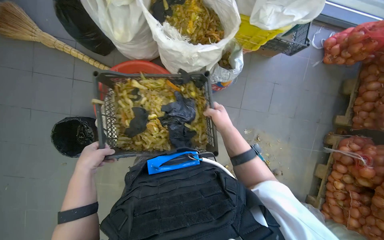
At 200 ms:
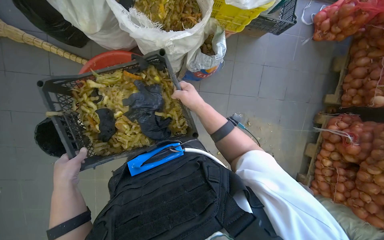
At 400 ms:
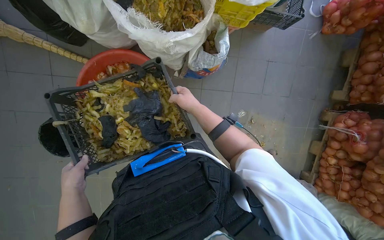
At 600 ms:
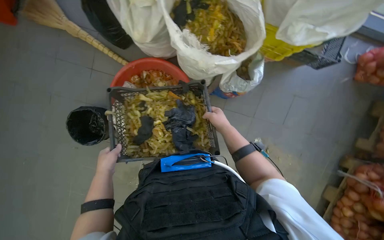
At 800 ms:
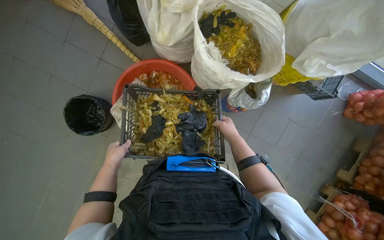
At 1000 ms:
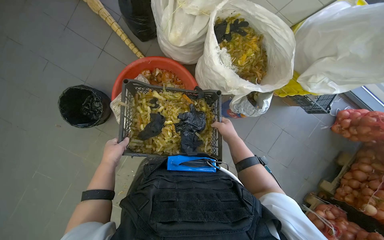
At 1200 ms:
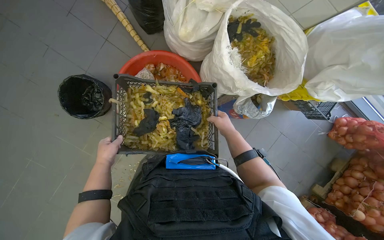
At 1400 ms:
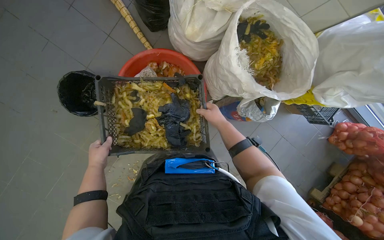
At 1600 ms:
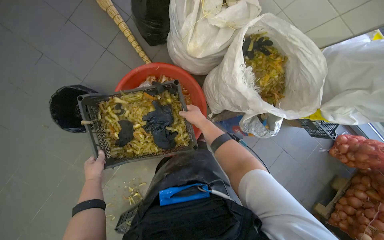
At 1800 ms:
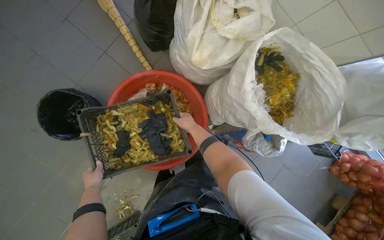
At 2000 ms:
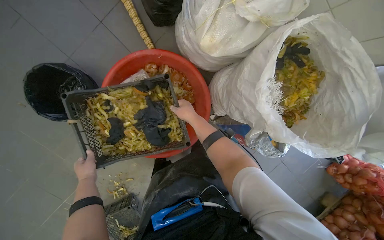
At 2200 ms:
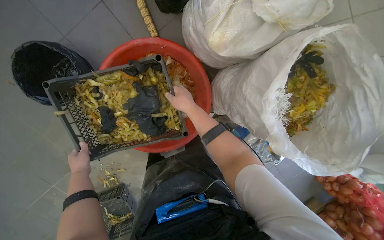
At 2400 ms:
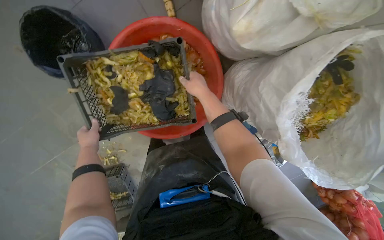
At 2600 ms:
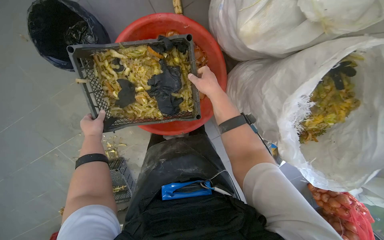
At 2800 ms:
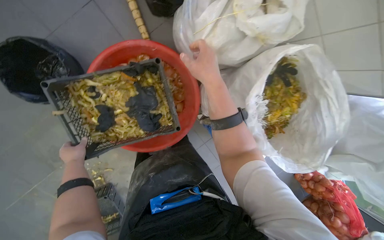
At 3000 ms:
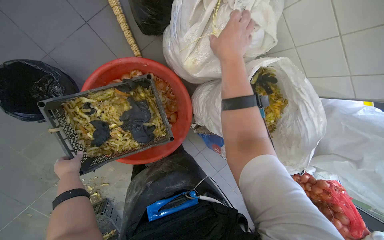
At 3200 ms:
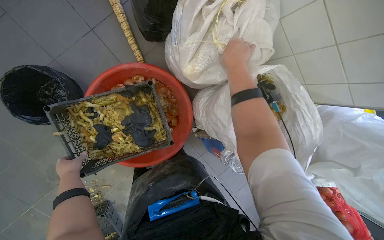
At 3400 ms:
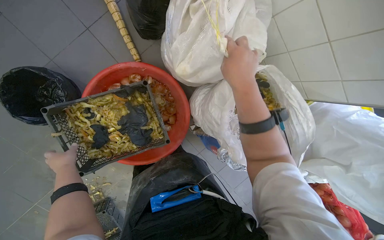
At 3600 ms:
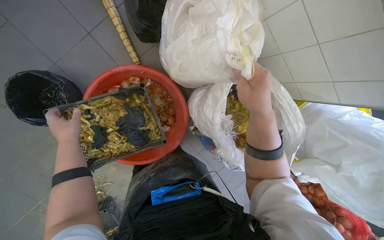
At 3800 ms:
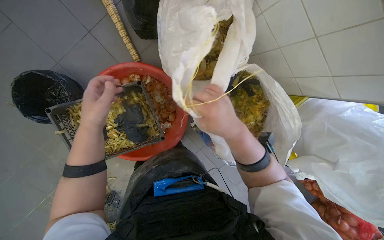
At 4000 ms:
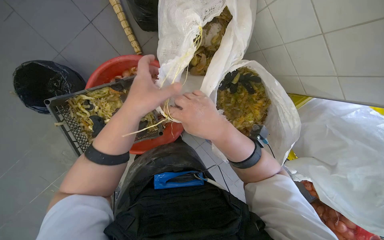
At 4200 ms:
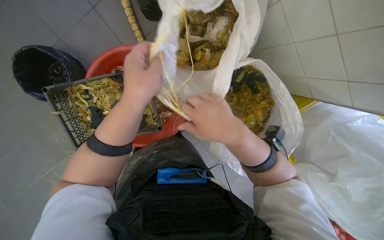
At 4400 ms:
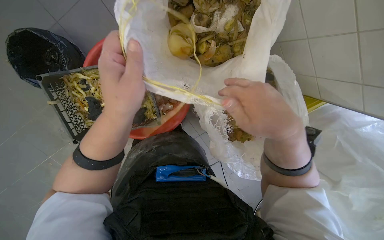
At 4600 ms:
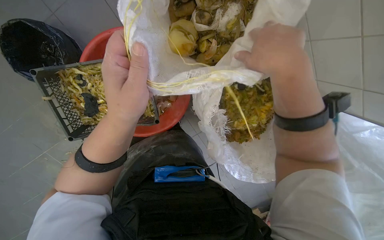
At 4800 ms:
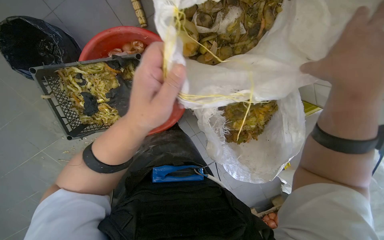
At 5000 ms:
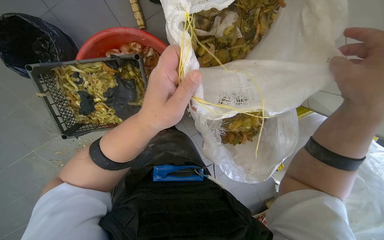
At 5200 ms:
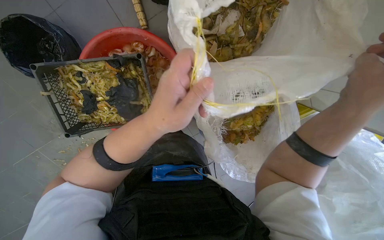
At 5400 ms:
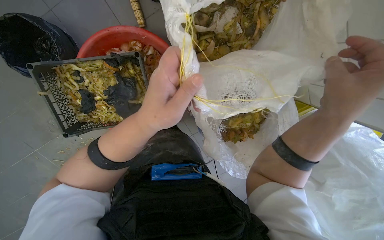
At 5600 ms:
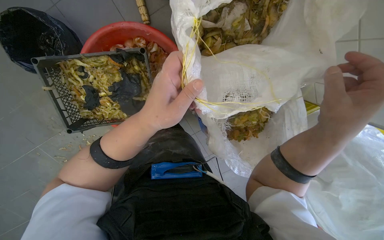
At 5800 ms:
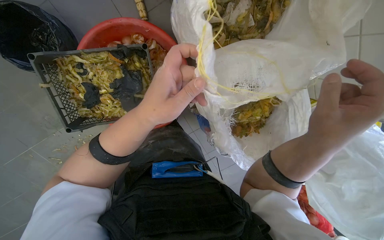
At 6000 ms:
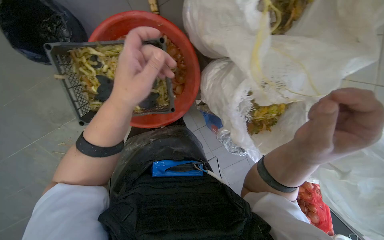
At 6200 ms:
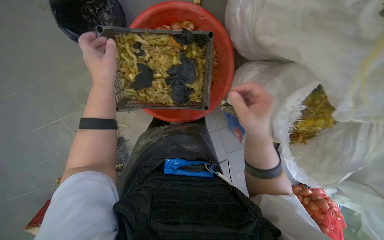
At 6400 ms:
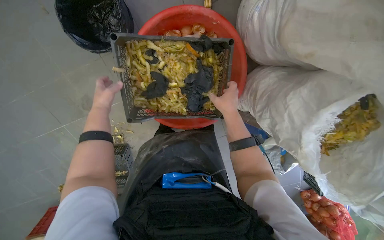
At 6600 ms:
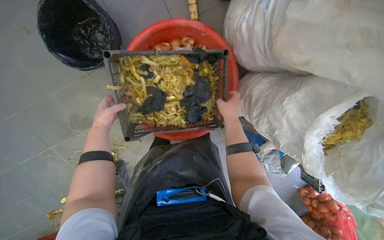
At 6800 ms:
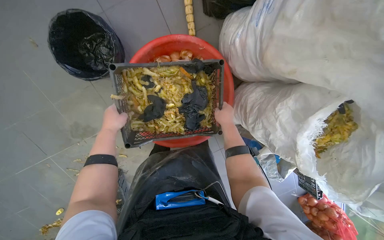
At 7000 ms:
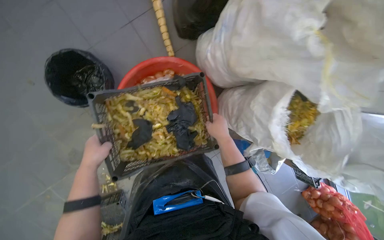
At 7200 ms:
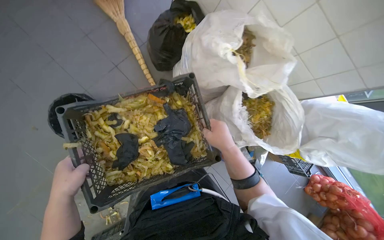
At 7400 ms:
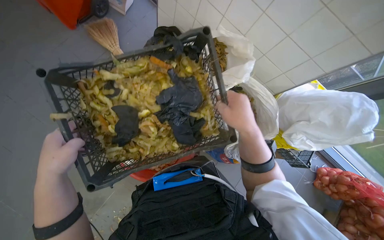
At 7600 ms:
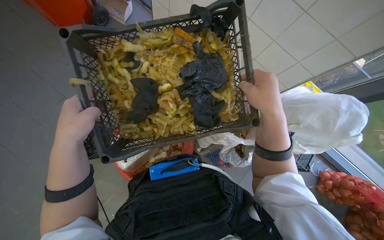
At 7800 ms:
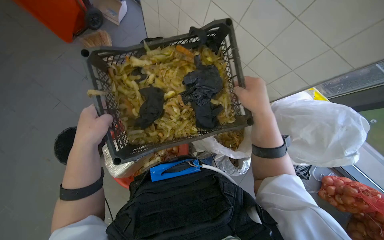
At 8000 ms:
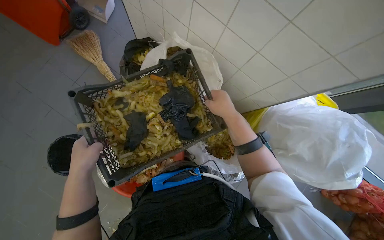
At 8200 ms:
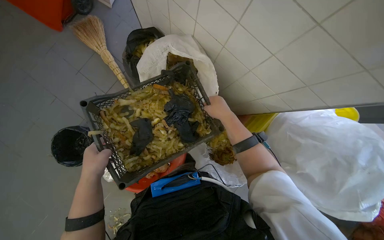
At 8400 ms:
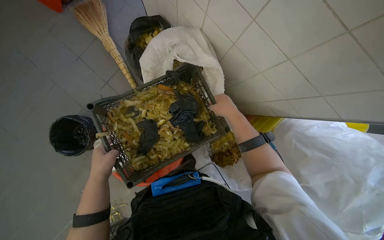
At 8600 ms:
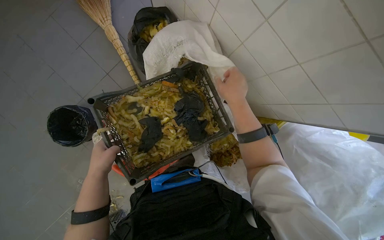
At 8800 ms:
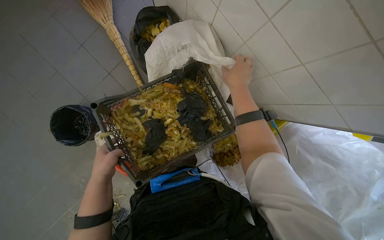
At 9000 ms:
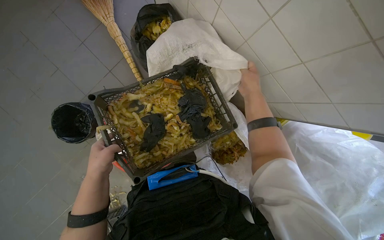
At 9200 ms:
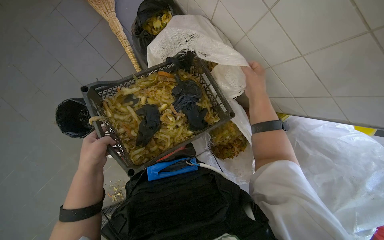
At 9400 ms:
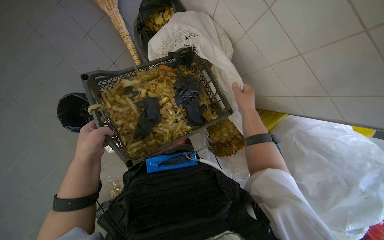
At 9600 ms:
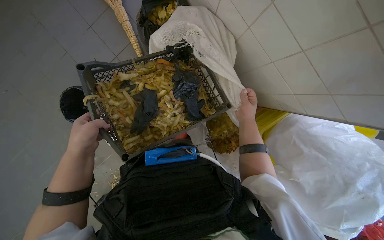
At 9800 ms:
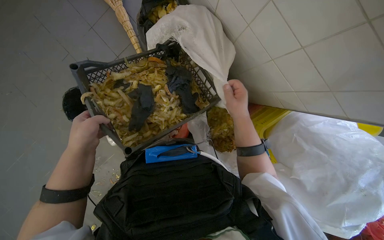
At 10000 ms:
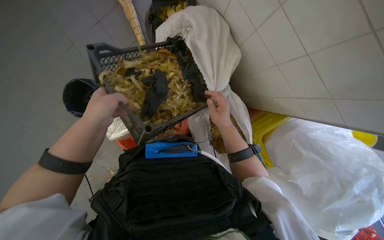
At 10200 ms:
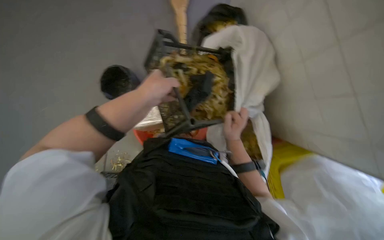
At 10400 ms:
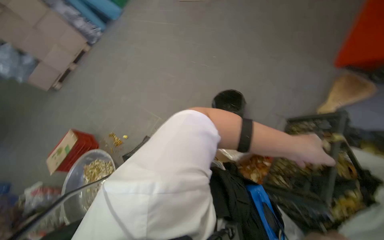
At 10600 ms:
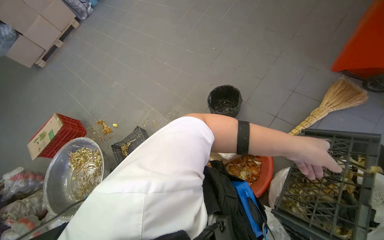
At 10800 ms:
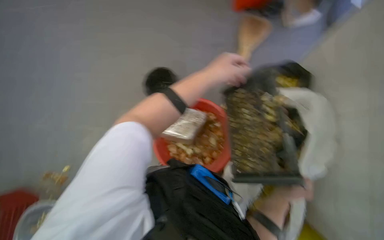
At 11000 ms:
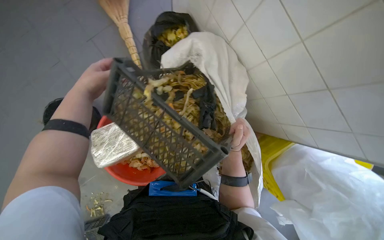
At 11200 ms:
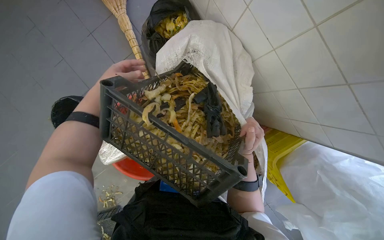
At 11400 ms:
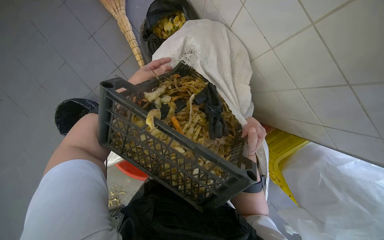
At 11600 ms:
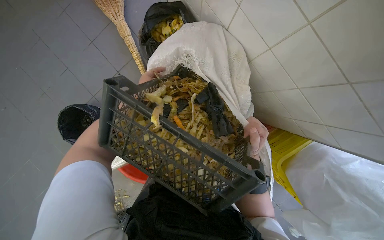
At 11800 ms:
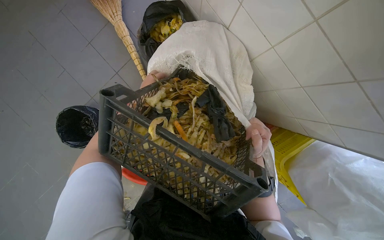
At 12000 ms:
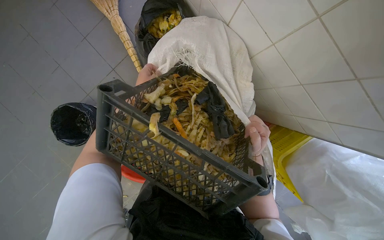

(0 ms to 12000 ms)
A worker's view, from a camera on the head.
Job: managing trash.
The whole recording: Collecting and sorting food waste. The worker collects various food waste items from different containers and bags, consolidating them into a larger bin.
0 ms - 1600 ms: The scene rotates clockwise by some 30 degrees. The left hand moves farther from the camera, about 20 cm, while the right hand heads to the left and farther from the camera, covering approximately 25 cm.
1600 ms - 3000 ms: The right hand moves up the picture and nearer to the camera, approximately 30 cm.
3000 ms - 4400 ms: The right hand heads to the right and down the picture, covering roughly 20 cm; the left hand heads to the right, nearer to the camera and up the picture, covering some 50 cm.
4400 ms - 6000 ms: The right hand moves approximately 10 cm up the picture and comes back.
6000 ms - 7600 ms: The left hand travels to the left by roughly 40 cm. The right hand moves farther from the camera, some 20 cm.
7600 ms - 9000 ms: The right hand shifts some 10 cm up the picture.
9000 ms - 10400 ms: The head turns to the left by about 85 degrees. The view tips upward by some 15 degrees.
10400 ms - 12000 ms: The wearer looks about 15 degrees further downward. The left hand heads to the left, farther from the camera and up the picture, covering roughly 50 cm.

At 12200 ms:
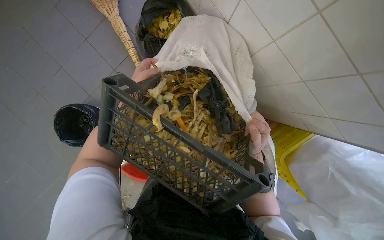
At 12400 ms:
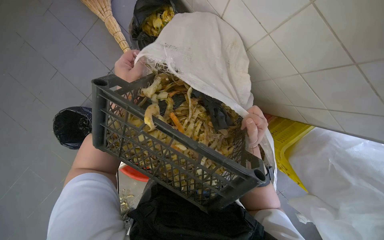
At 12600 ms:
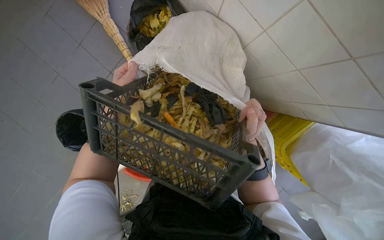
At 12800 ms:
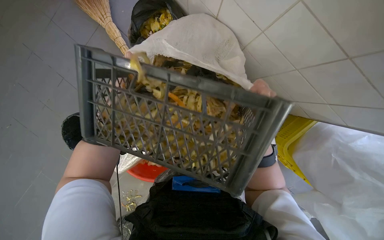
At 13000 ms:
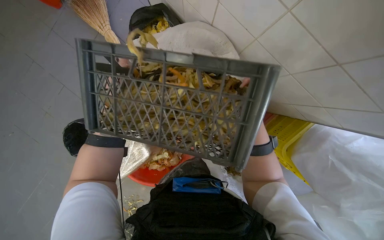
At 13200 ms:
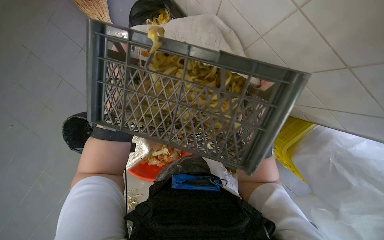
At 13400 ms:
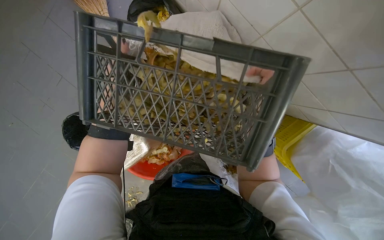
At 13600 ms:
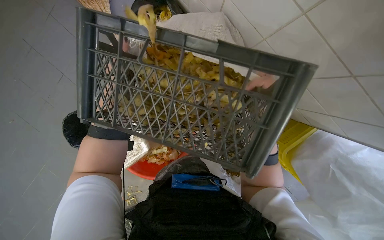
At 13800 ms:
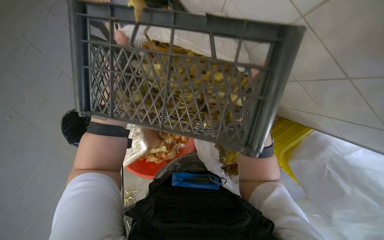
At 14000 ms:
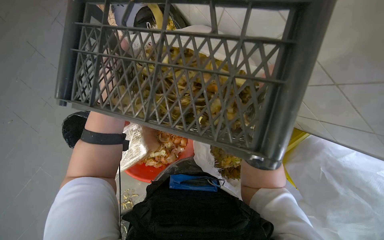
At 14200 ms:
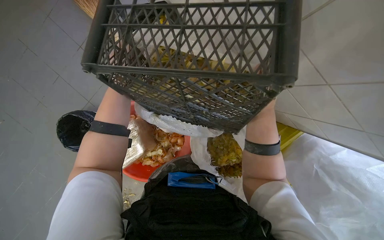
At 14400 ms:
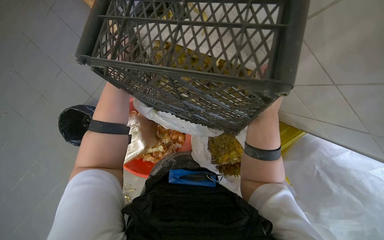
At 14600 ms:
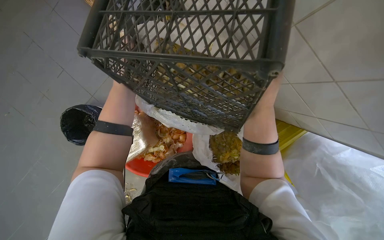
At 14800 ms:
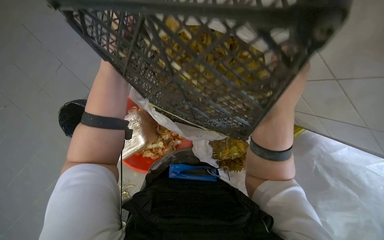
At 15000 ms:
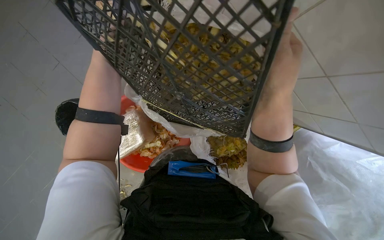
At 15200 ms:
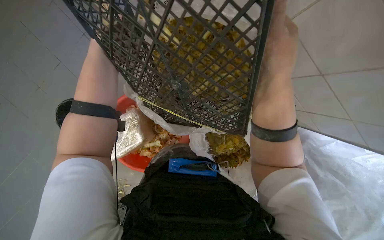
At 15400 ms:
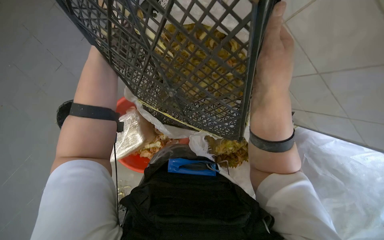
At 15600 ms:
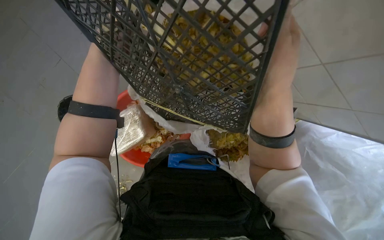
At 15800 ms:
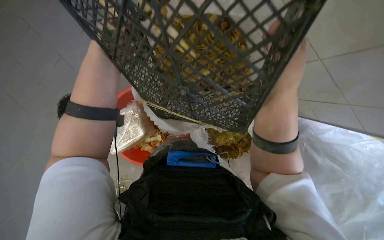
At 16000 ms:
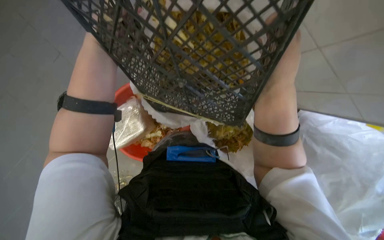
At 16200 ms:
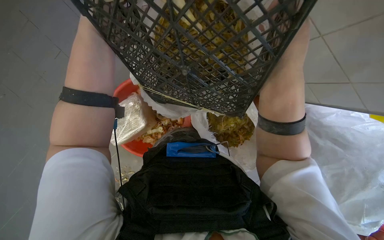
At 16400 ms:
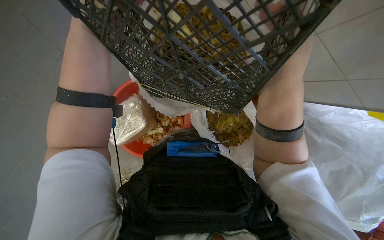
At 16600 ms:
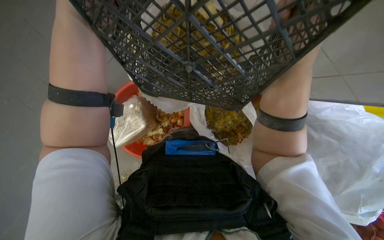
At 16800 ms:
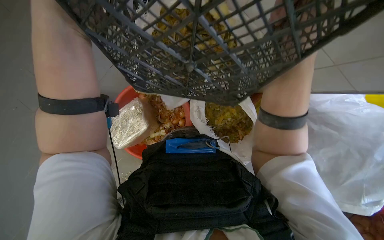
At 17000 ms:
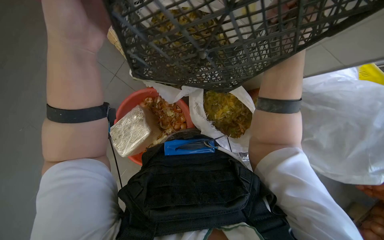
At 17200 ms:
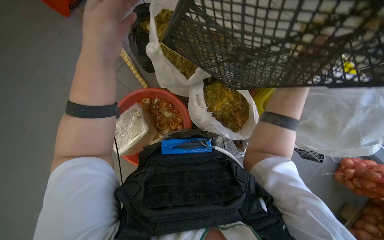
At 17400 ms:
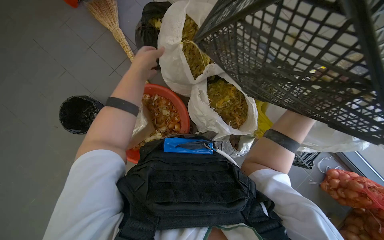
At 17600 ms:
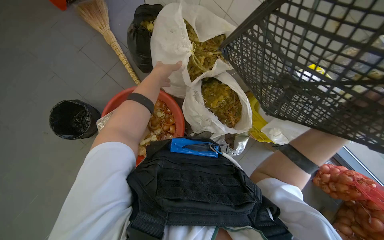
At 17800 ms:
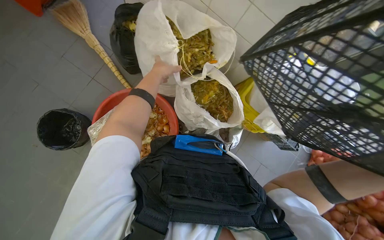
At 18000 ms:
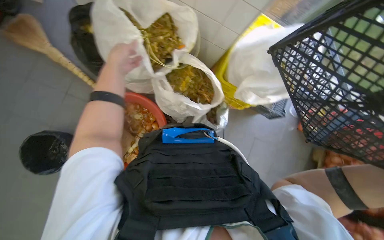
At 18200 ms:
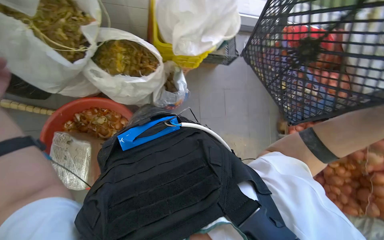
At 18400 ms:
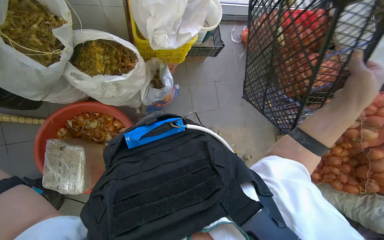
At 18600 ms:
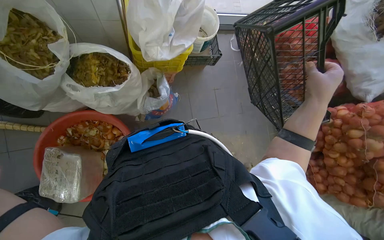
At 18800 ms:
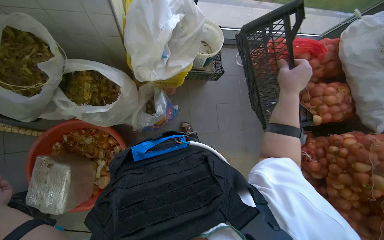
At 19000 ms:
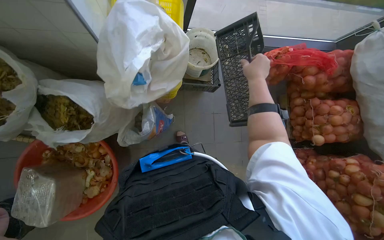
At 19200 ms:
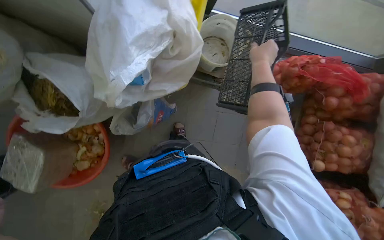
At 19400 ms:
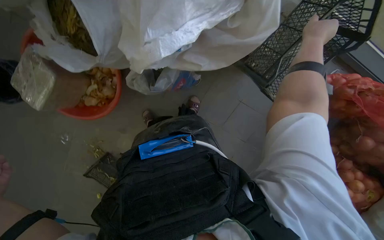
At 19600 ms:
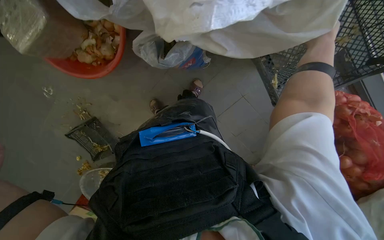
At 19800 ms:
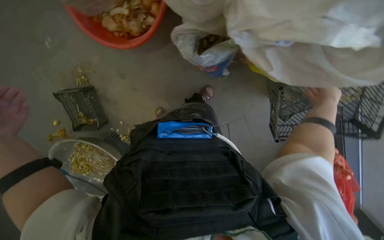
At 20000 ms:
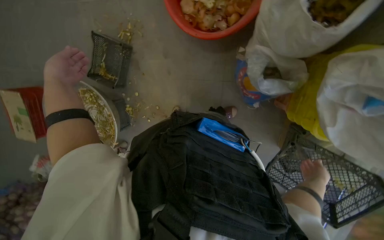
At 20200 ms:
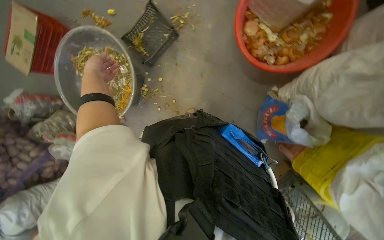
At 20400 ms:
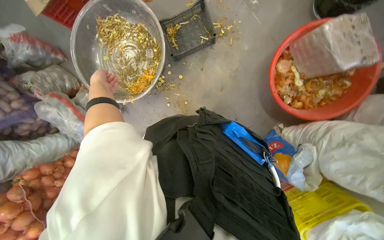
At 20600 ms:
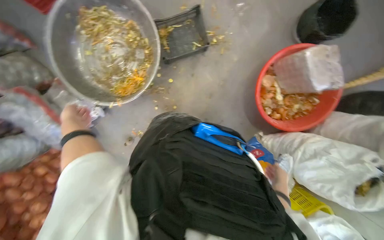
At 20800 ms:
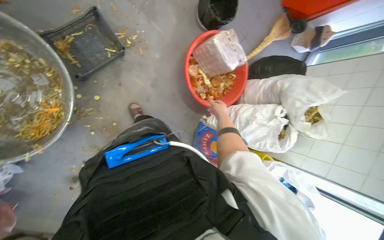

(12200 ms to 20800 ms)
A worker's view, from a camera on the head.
Job: managing trash.
The whole recording: Collecting and sorting food waste. The worker collects various food waste items from different containers and bags, consolidating them into a larger bin.
13600 ms - 15000 ms: The right hand goes roughly 35 cm nearer to the camera and up the picture.
15000 ms - 16600 ms: The left hand shifts approximately 10 cm nearer to the camera.
16600 ms - 18000 ms: The scene rotates counterclockwise by roughly 25 degrees. The left hand goes roughly 25 cm farther from the camera.
18000 ms - 19400 ms: The wearer moves approximately 50 cm. The view tilts approximately 20 degrees downward. The scene rotates clockwise by approximately 30 degrees.
19400 ms - 20800 ms: The head travels some 80 cm. The view pans to the right by roughly 50 degrees. The scene turns roughly 90 degrees clockwise in the picture.
